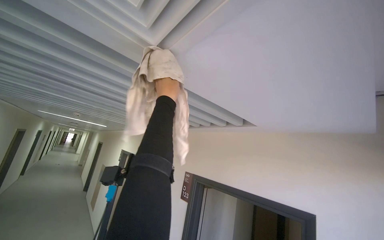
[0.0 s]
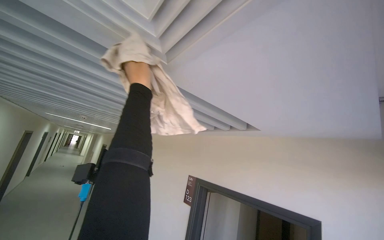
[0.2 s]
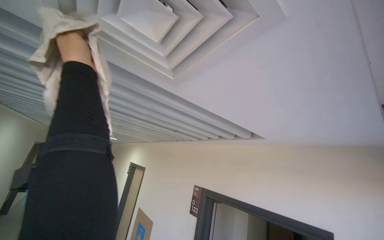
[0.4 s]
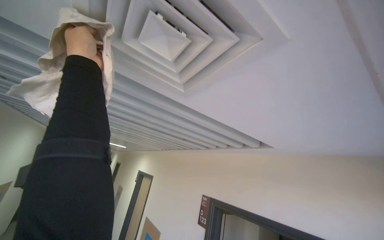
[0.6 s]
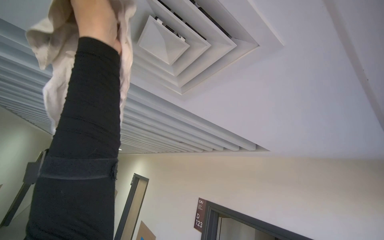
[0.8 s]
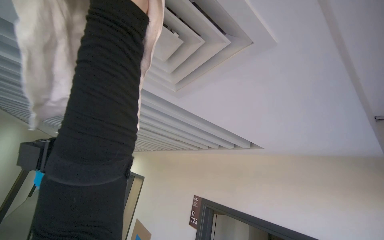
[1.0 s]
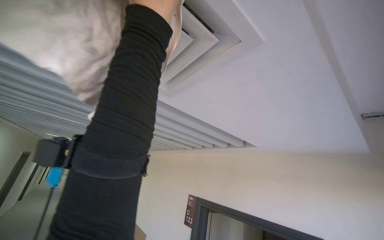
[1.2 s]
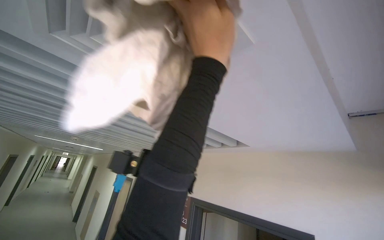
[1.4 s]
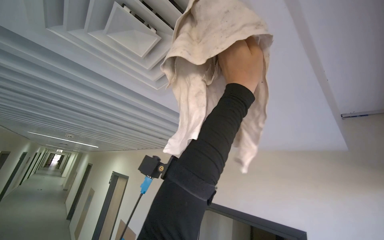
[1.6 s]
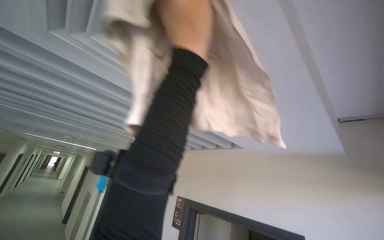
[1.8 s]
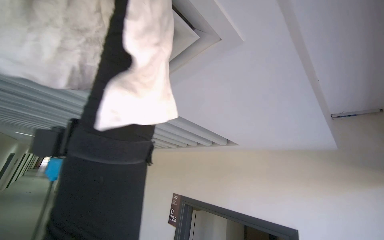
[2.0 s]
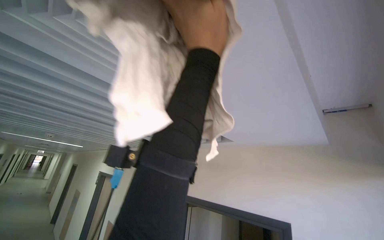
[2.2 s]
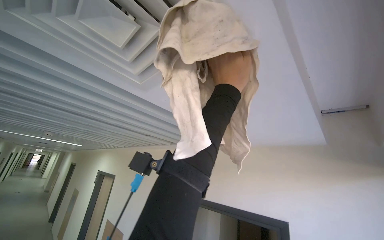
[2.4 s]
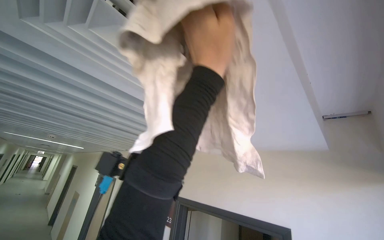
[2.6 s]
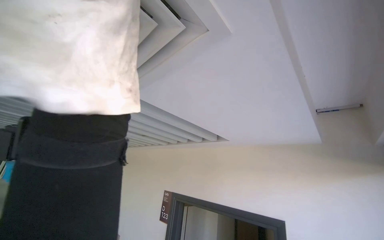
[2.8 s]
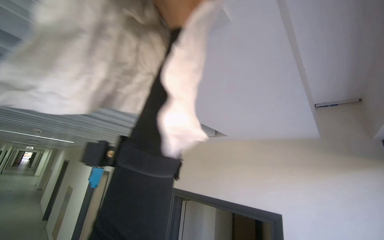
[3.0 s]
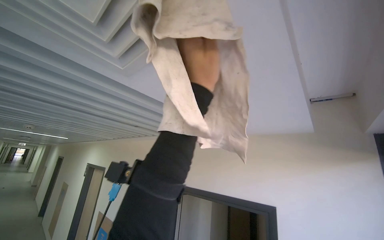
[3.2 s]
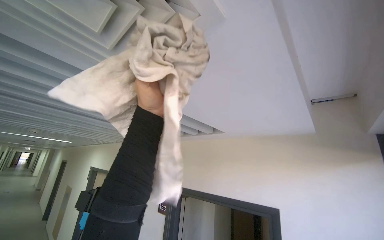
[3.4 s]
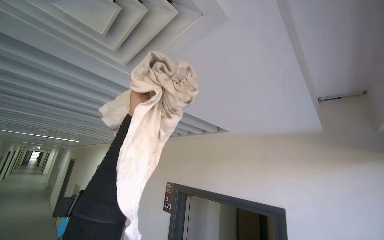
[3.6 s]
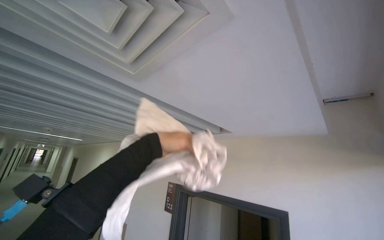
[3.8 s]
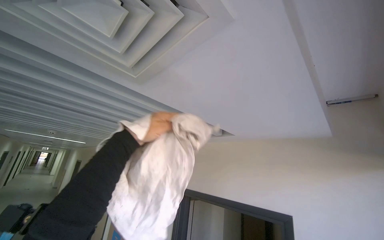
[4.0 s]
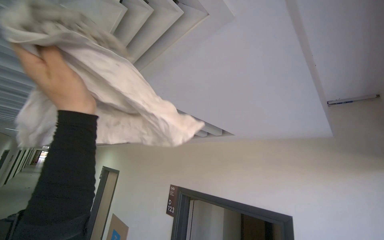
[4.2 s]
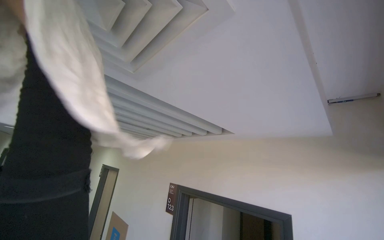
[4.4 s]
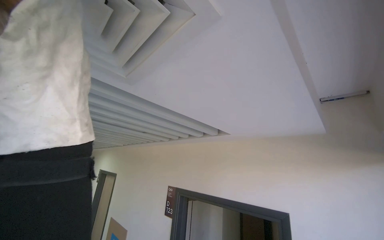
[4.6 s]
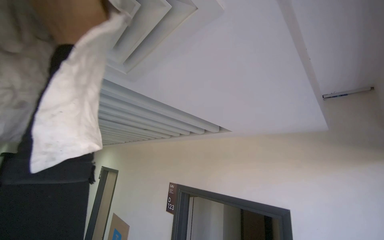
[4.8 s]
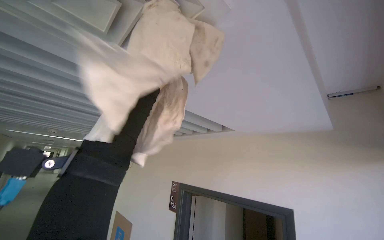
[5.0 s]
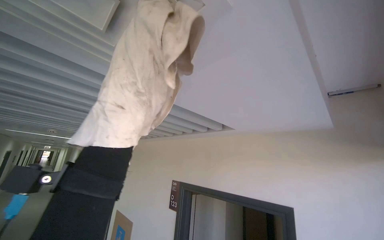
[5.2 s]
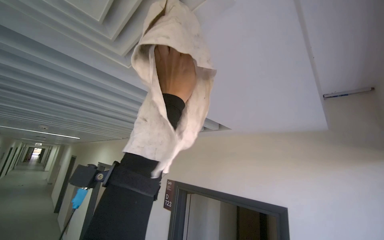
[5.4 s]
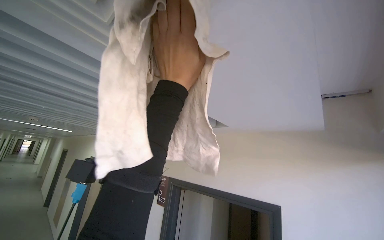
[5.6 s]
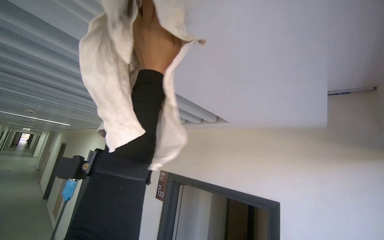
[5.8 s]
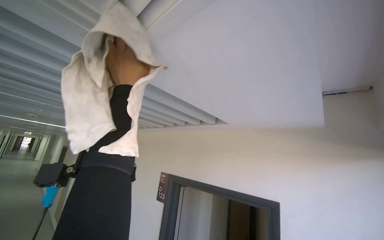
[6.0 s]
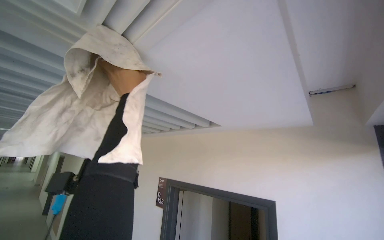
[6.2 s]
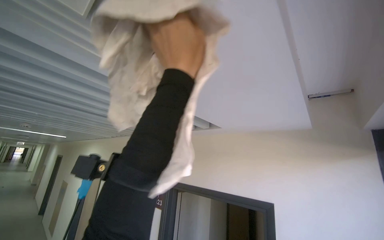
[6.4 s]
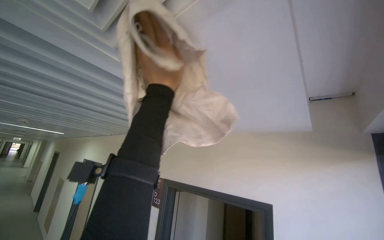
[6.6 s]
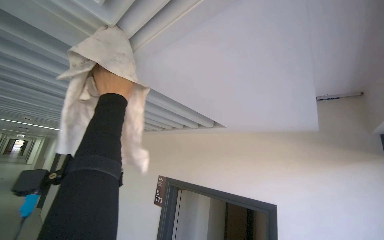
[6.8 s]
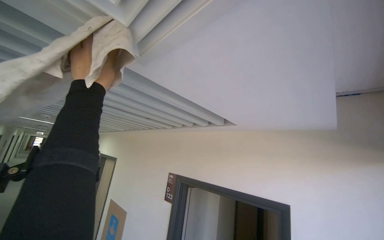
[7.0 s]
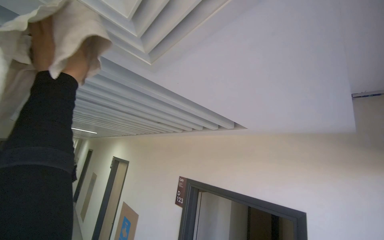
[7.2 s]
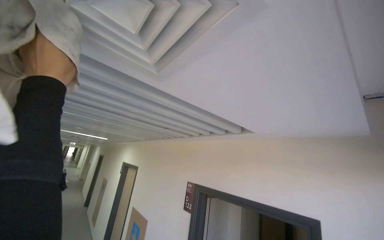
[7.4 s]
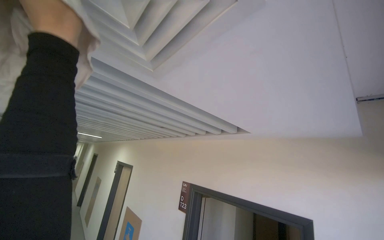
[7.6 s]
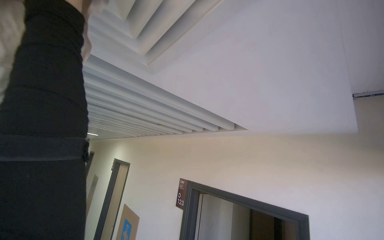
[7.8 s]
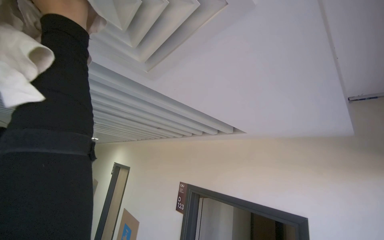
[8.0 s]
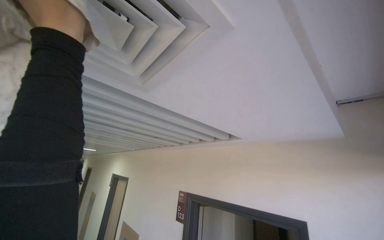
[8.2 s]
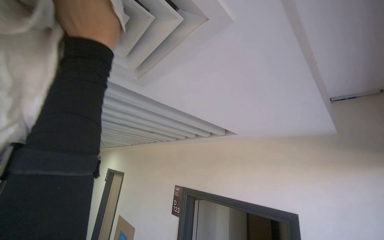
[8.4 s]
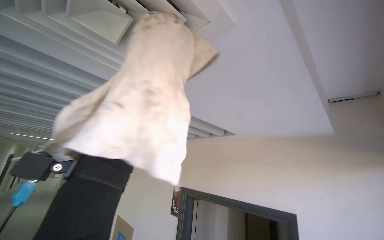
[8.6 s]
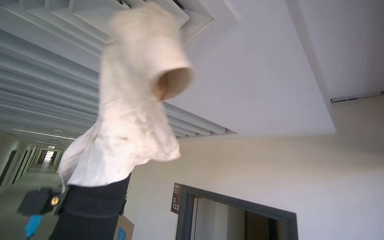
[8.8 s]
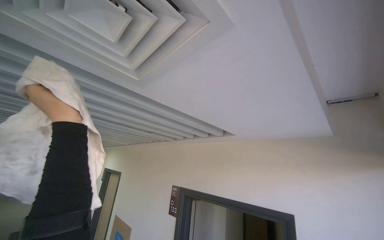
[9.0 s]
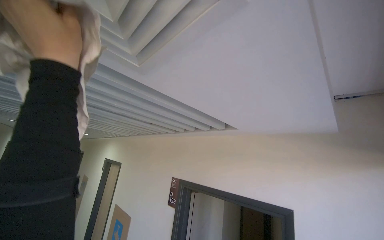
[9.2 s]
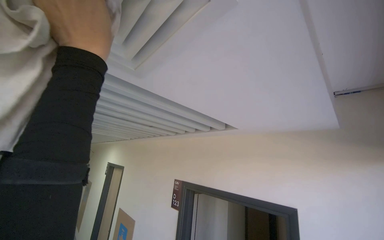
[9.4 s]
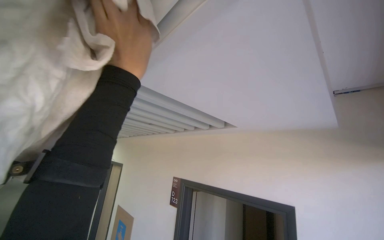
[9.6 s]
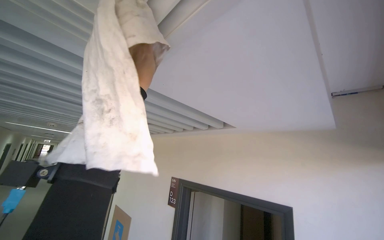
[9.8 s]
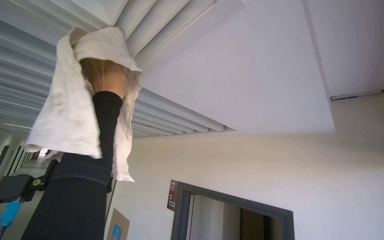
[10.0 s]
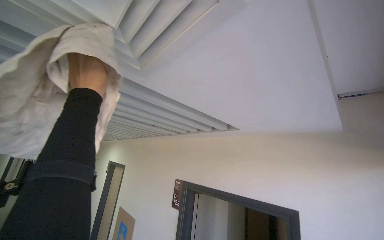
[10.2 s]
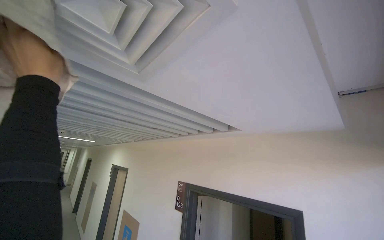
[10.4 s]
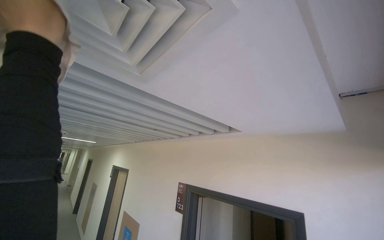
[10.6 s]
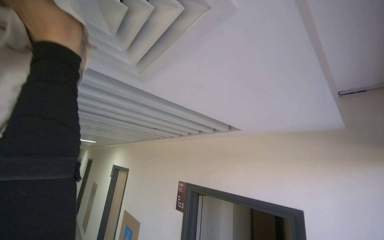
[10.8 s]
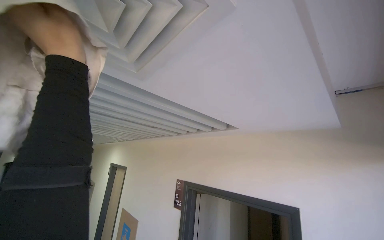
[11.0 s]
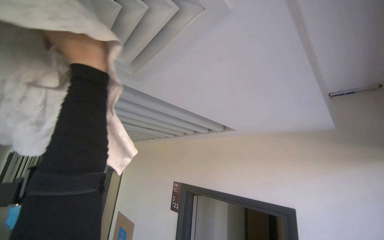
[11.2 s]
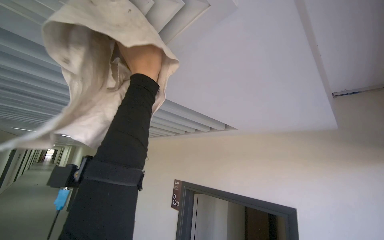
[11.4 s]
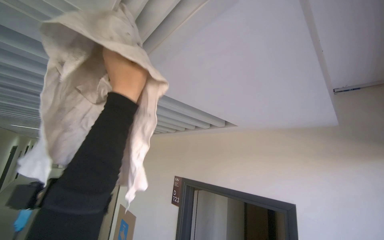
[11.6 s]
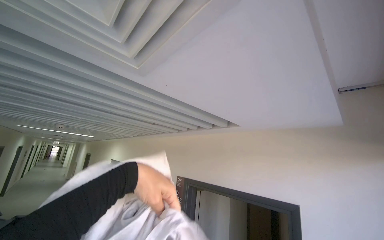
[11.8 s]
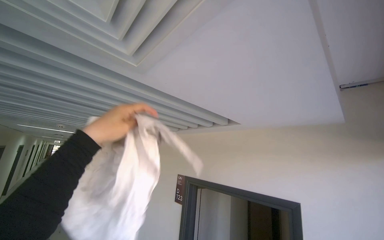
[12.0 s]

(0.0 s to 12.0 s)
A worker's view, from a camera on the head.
Job: wiping surfaces.
The whole recording: Wiping ceiling vents. The worker wipes the ceiling vents with a cloth.
0.0 s - 1.6 s: The left hand moves nearer to the camera and to the right, roughly 30 cm.
1.6 s - 3.0 s: The left hand swings left and right, some 15 cm each way, with 2 reversals.
6.0 s - 7.6 s: The left hand goes left and right, some 35 cm each way, reversing 2 times.
7.6 s - 9.0 s: The left hand is displaced down the picture by about 10 cm, and reaches about 20 cm to the right, then returns.
10.4 s - 12.0 s: The left hand travels to the right and back again, some 15 cm each way.

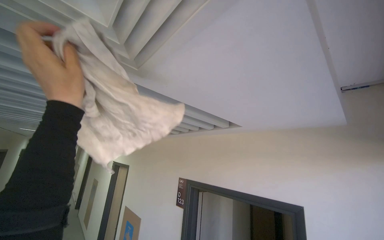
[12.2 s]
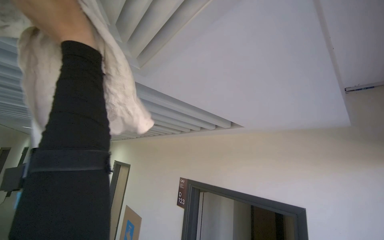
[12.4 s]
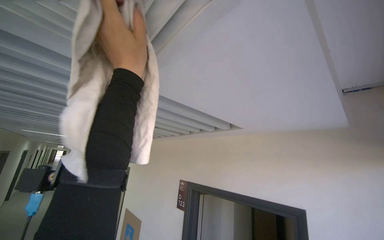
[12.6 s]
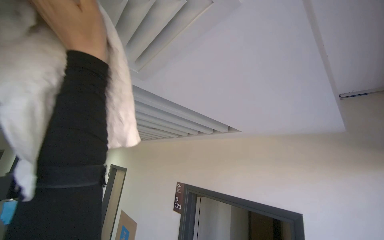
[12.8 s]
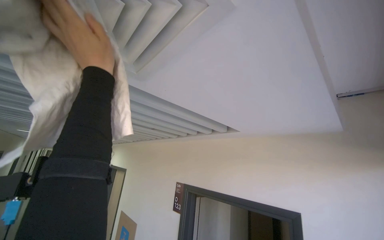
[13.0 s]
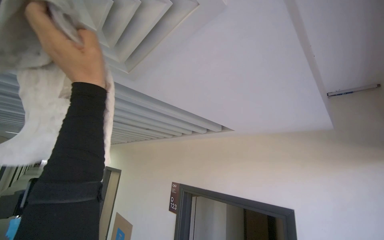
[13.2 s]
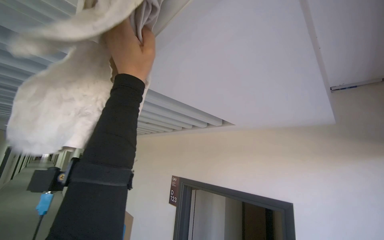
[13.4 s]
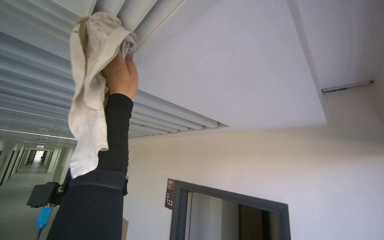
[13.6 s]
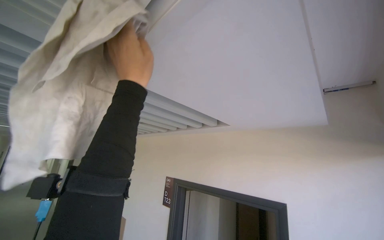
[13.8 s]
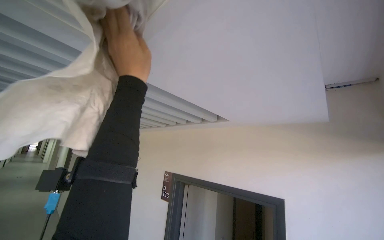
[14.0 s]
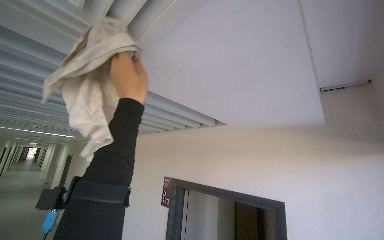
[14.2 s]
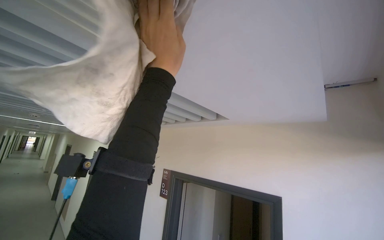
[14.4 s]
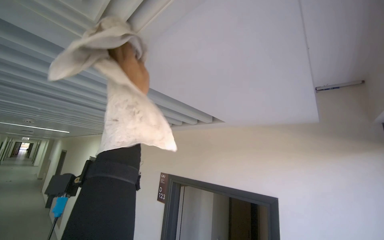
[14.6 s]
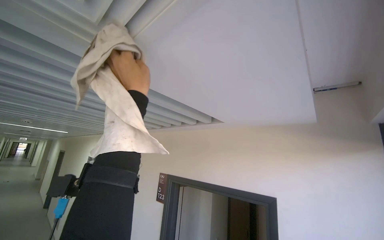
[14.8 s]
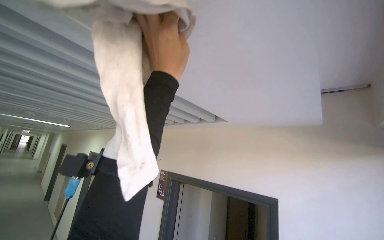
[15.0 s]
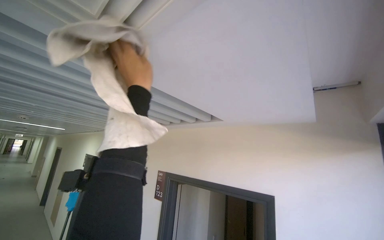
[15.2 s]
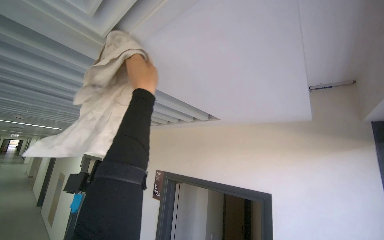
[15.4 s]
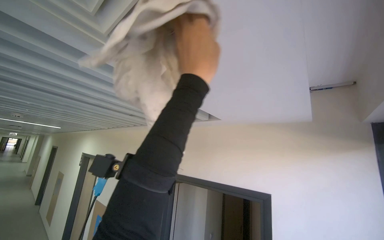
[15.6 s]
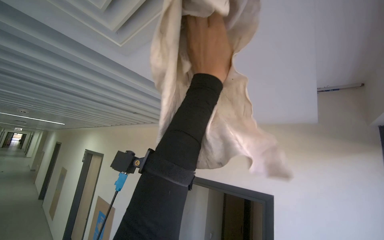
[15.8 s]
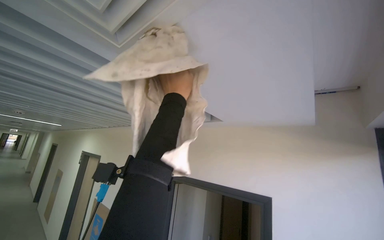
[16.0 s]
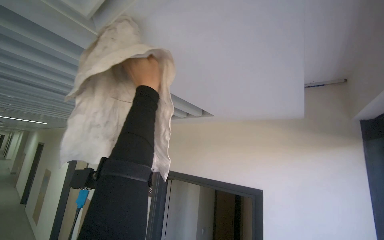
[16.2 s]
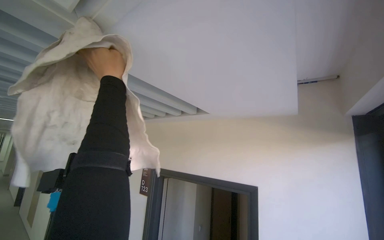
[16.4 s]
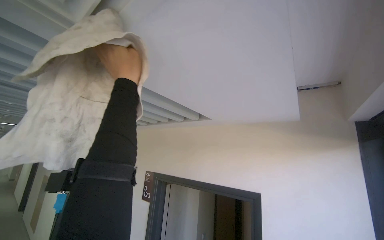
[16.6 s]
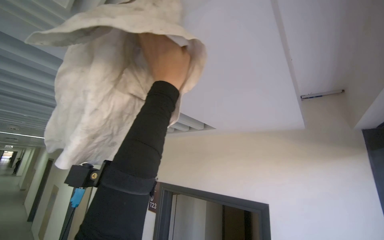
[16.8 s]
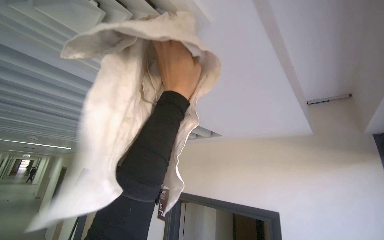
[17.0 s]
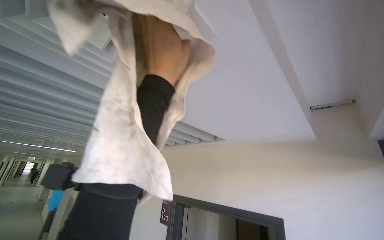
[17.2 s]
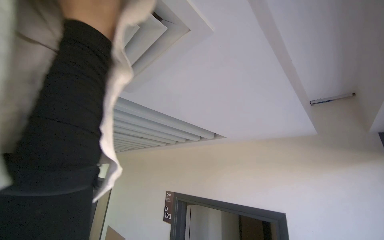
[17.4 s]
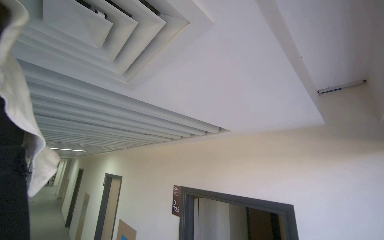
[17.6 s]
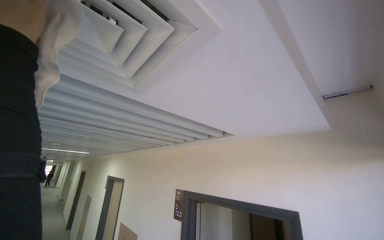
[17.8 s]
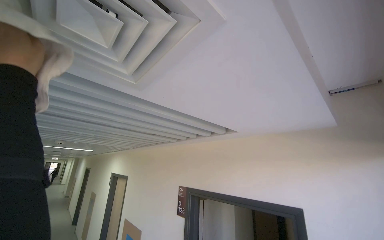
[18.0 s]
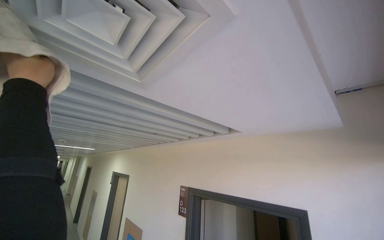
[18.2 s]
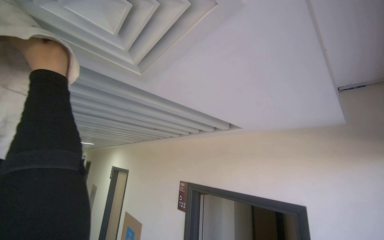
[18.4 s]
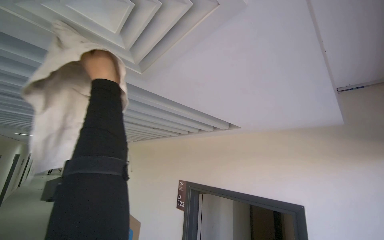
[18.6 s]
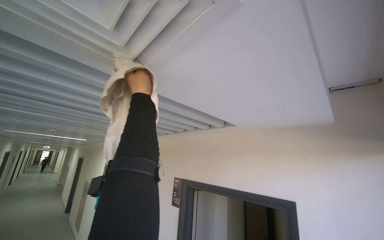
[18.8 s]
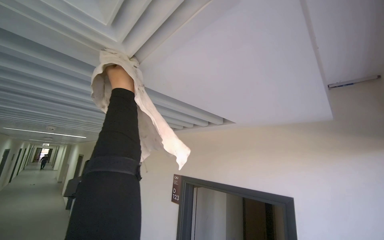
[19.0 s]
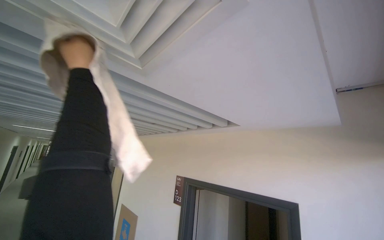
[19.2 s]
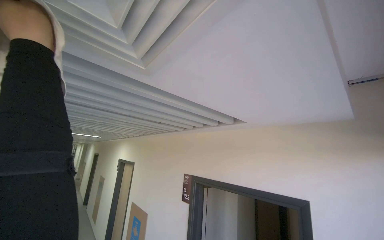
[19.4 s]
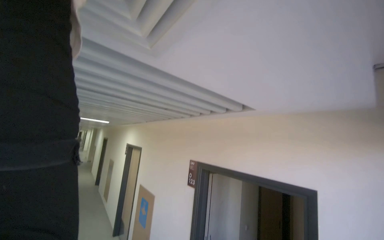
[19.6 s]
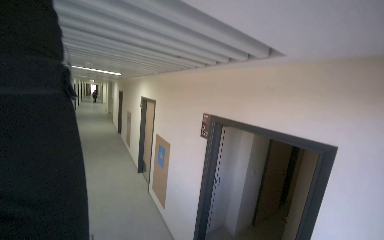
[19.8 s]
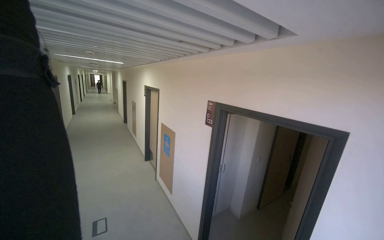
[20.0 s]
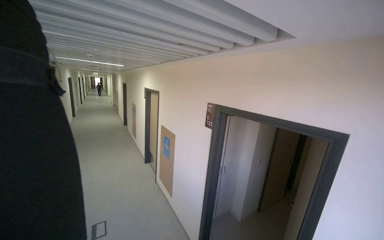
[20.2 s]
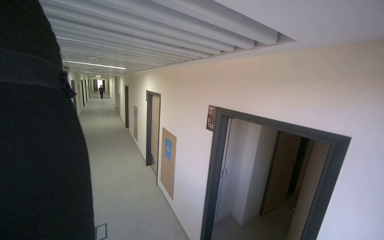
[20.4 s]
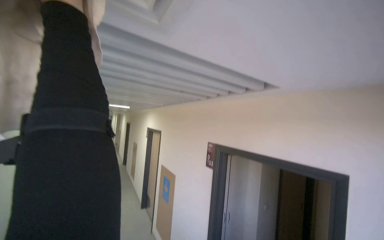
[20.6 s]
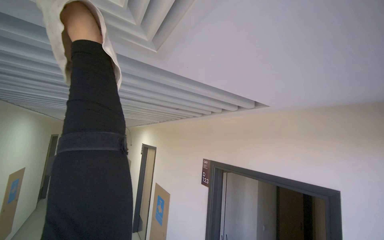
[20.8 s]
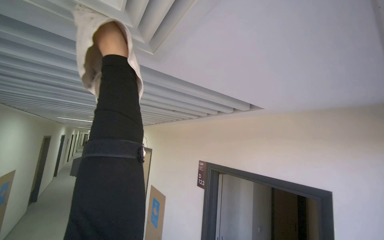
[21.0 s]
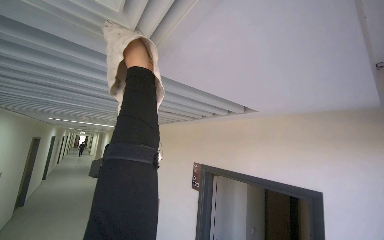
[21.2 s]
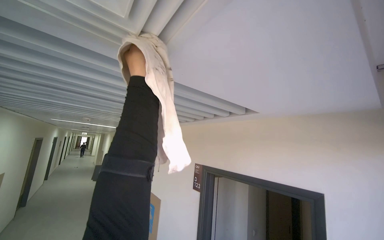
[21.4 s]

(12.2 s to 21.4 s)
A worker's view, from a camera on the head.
Job: wiping surfaces.
The whole recording: Wiping ceiling vents. The worker wipes the ceiling vents with a cloth.
12.2 s - 13.8 s: The left hand heads to the right, covering roughly 15 cm, and goes farther from the camera and returns, roughly 10 cm each way.
13.8 s - 15.2 s: The left hand travels farther from the camera by about 10 cm.
15.2 s - 16.8 s: The left hand goes left and right, roughly 25 cm each way, reversing 2 times.
18.4 s - 19.8 s: The view tilts about 25 degrees downward.
19.8 s - 21.4 s: The view tilts about 20 degrees upward.